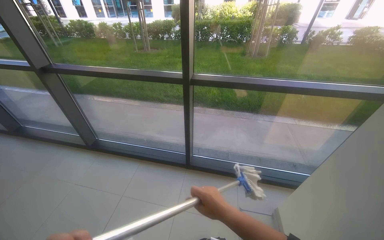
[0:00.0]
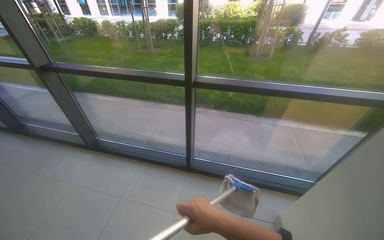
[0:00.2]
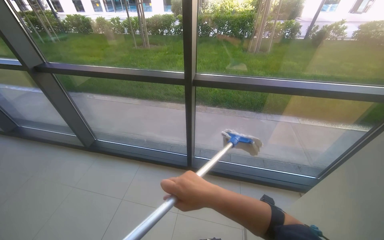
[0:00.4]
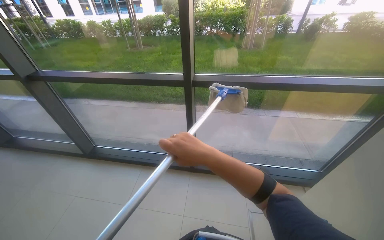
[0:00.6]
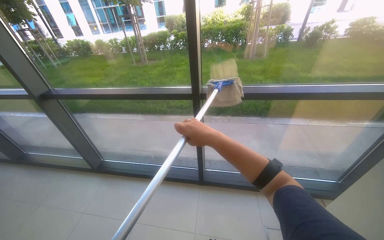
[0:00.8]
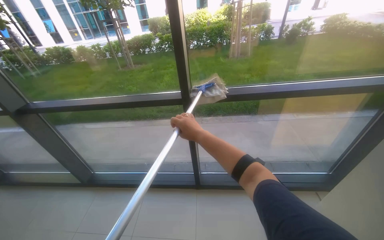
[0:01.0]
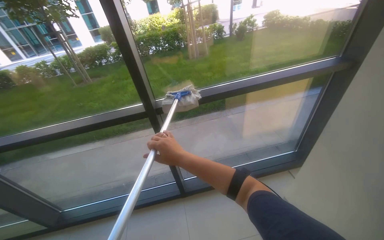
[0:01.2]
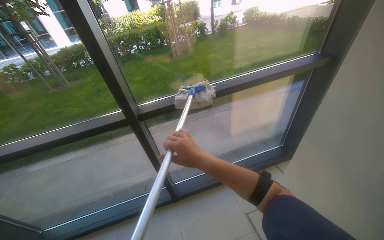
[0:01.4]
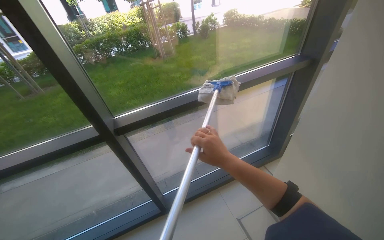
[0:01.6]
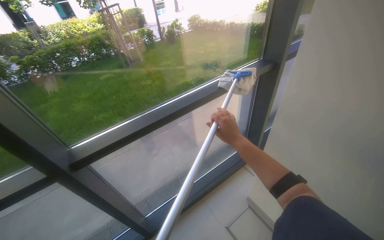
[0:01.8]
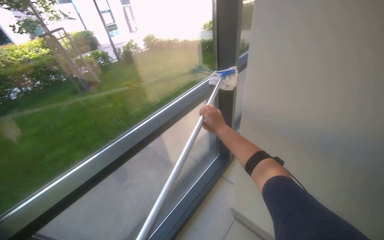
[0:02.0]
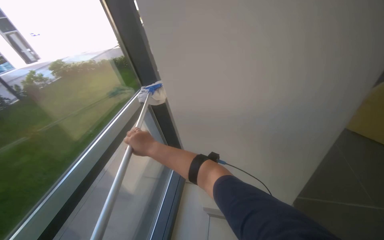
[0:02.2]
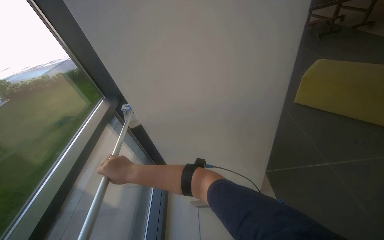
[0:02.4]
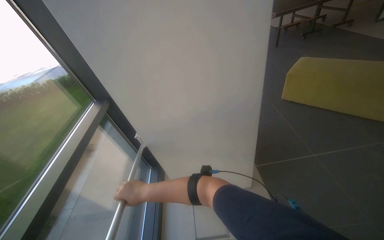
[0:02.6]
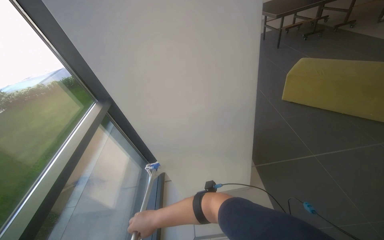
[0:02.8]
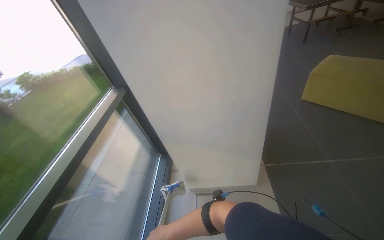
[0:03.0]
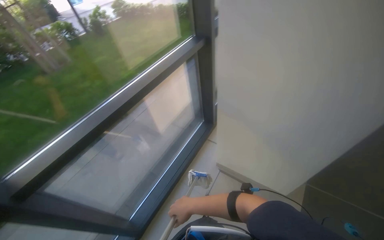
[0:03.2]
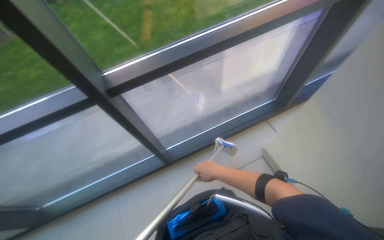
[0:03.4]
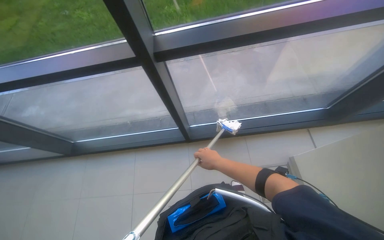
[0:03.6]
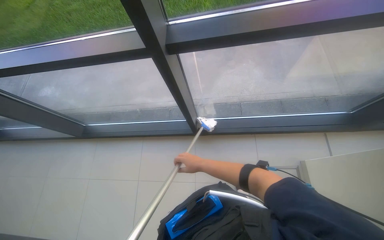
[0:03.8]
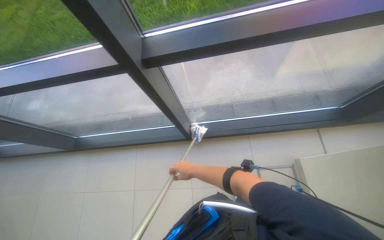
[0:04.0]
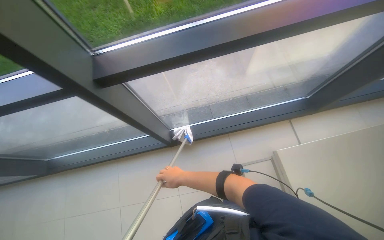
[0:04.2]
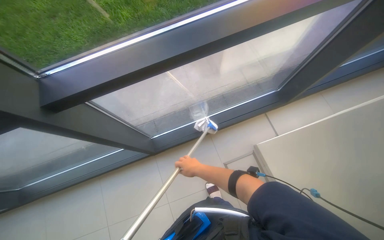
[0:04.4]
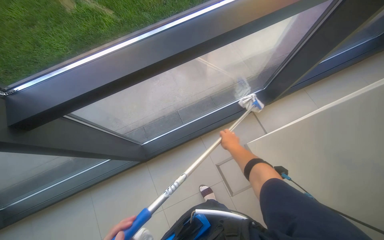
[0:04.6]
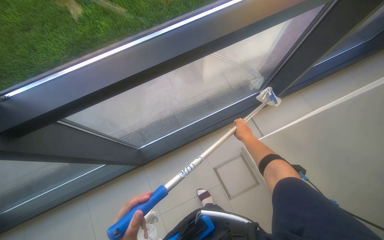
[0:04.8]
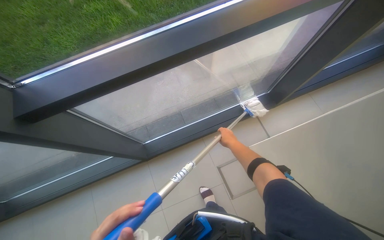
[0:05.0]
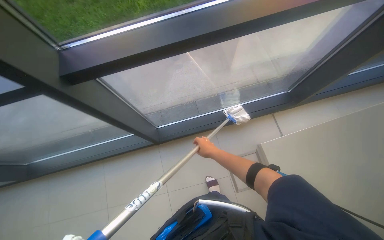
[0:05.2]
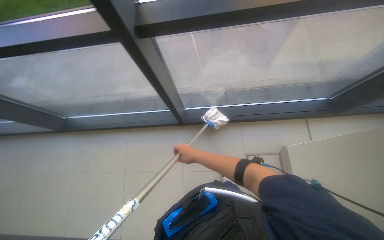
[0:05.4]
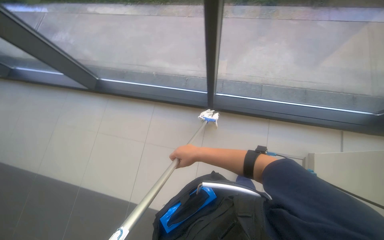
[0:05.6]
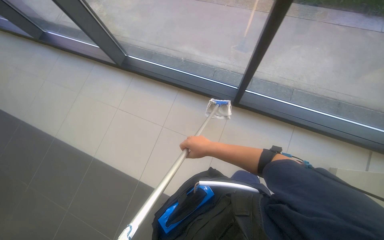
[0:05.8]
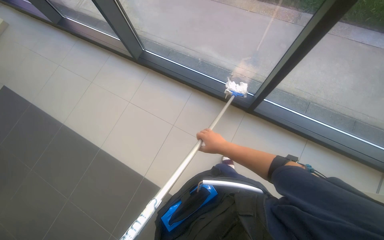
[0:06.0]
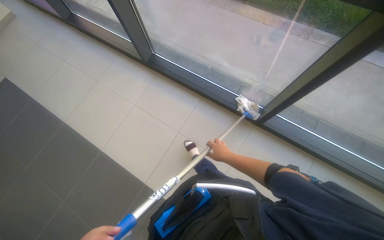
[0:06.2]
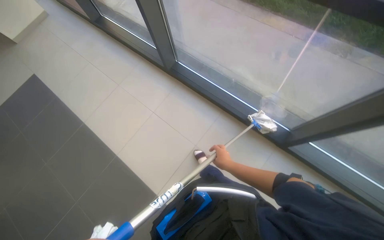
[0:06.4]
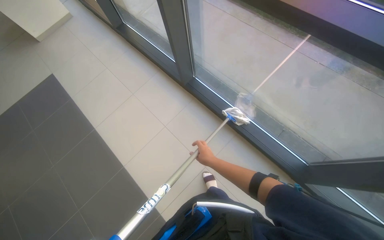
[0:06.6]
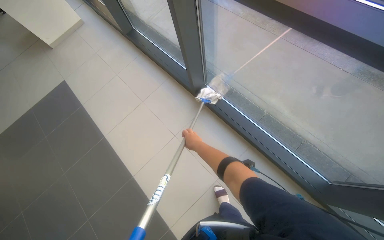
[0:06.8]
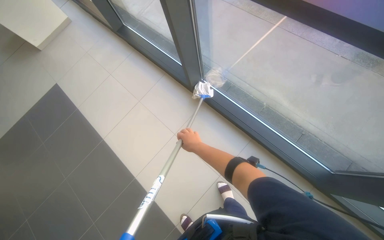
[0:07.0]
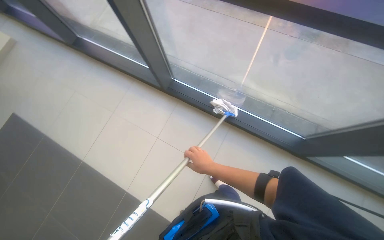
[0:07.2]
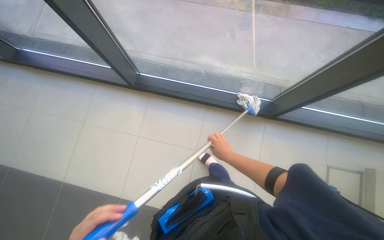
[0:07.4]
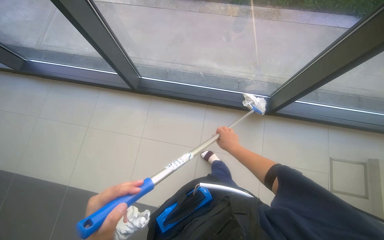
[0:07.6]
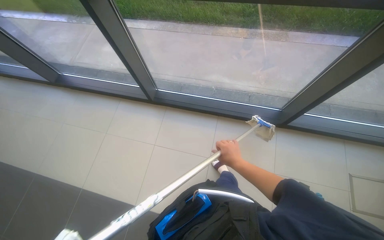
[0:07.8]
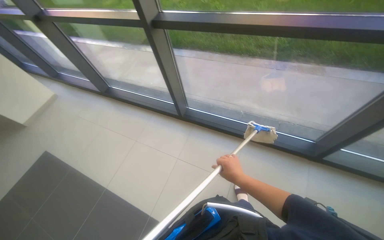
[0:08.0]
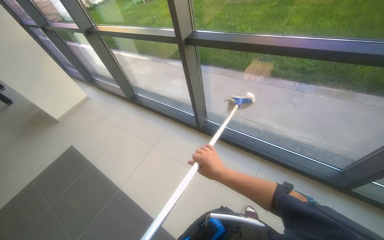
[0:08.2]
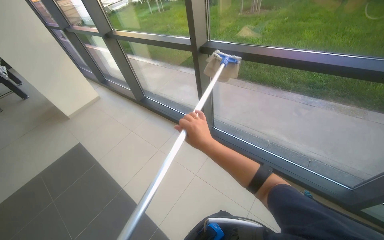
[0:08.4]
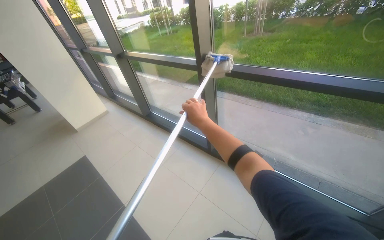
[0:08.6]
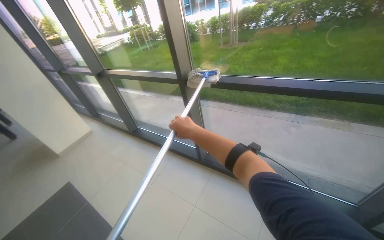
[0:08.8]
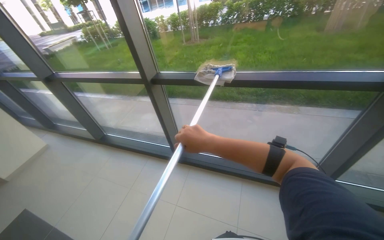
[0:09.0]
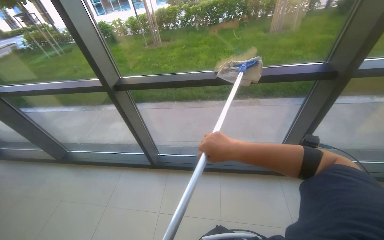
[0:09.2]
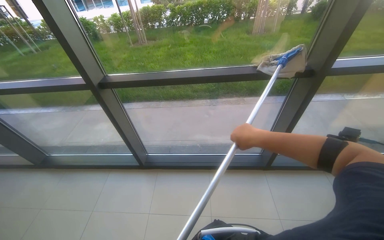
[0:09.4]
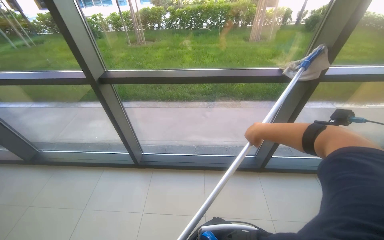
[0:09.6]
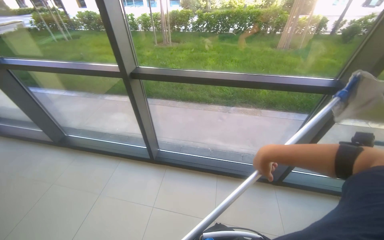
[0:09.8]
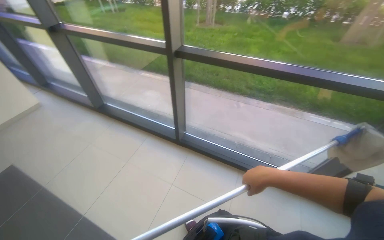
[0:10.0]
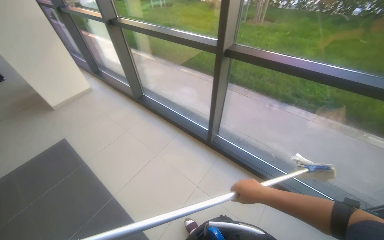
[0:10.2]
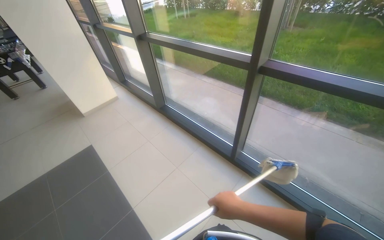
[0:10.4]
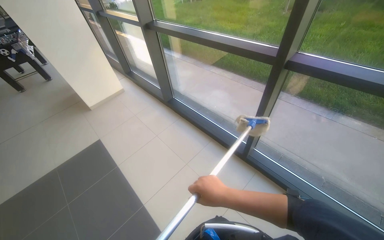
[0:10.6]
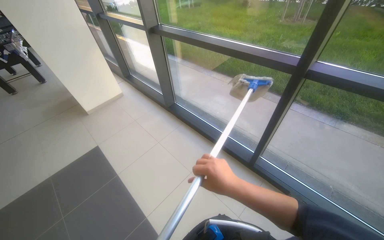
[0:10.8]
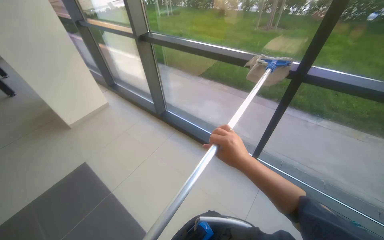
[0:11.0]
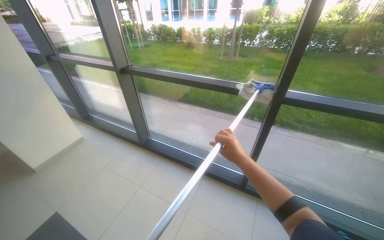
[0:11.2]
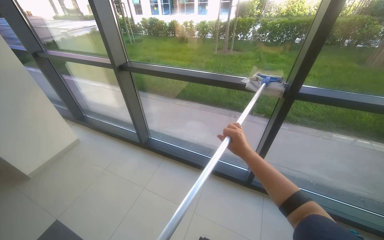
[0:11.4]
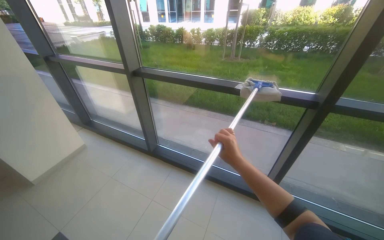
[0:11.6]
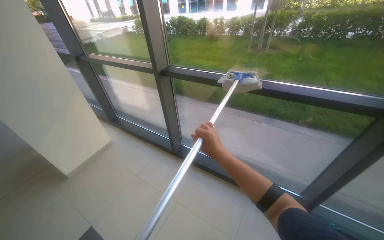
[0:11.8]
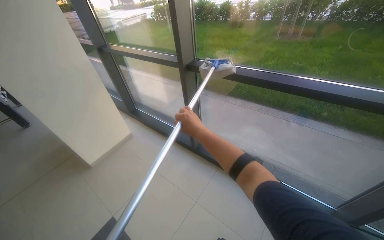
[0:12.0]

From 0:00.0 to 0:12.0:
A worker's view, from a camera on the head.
Job: cleaning windows.
The whole recording: Cleaning glass windows with mop. The worker cleans the large glass windows using a mop with a cloth.
From 0:00.0 to 0:01.6: The wearer looks about 35 degrees further to the right.
From 0:01.6 to 0:03.0: The head turns to the right by approximately 65 degrees.
From 0:09.0 to 0:10.4: The wearer looks some 25 degrees further to the left.
From 0:10.4 to 0:12.0: The wearer moves about 1 m.

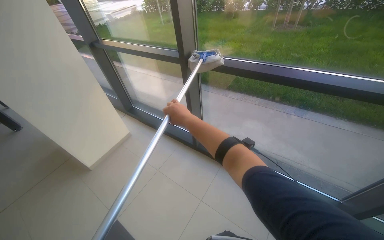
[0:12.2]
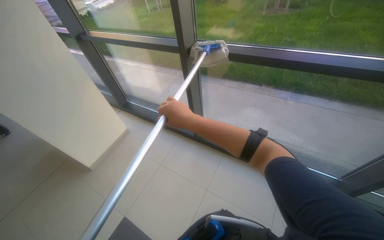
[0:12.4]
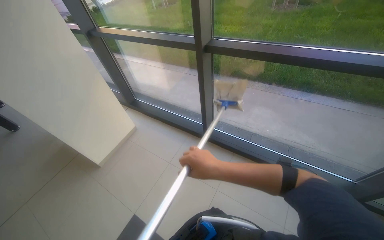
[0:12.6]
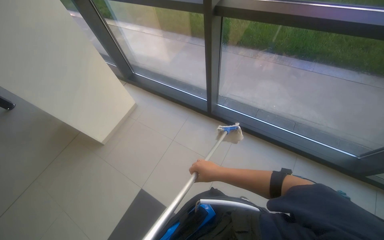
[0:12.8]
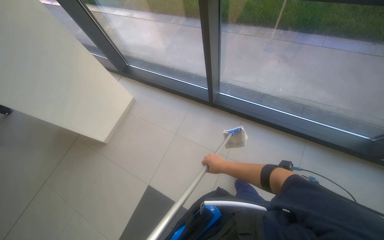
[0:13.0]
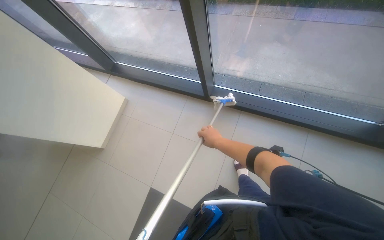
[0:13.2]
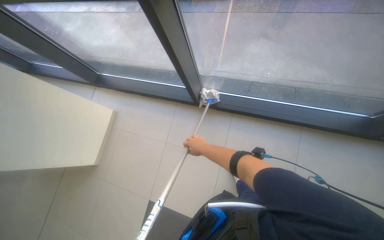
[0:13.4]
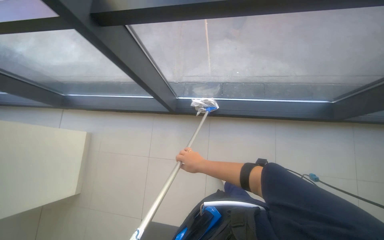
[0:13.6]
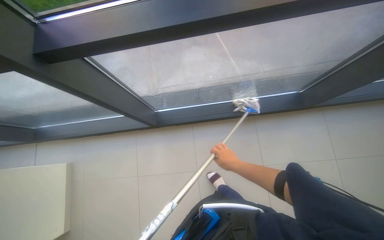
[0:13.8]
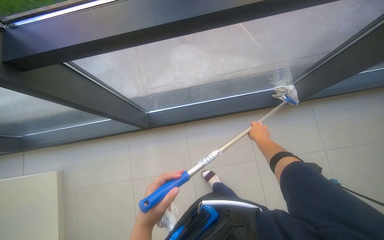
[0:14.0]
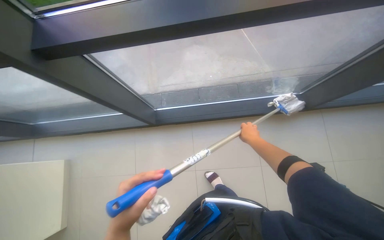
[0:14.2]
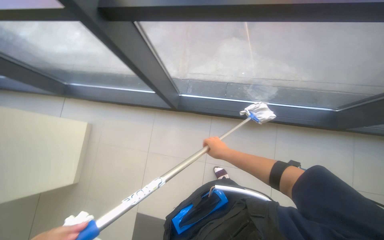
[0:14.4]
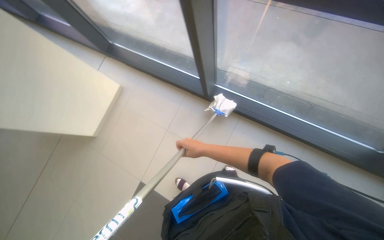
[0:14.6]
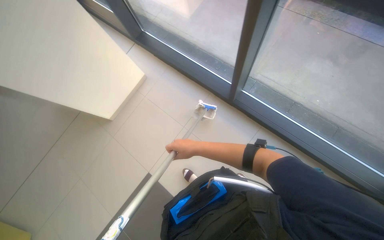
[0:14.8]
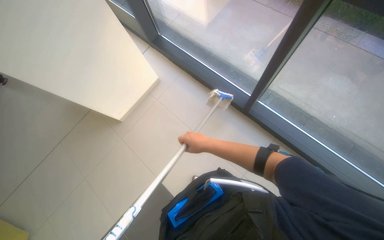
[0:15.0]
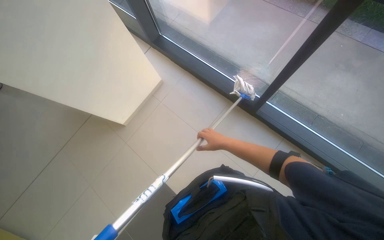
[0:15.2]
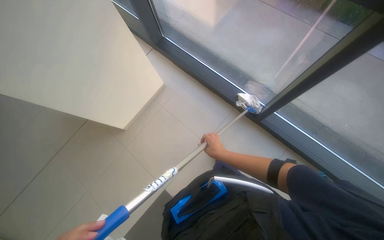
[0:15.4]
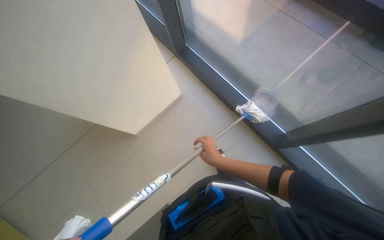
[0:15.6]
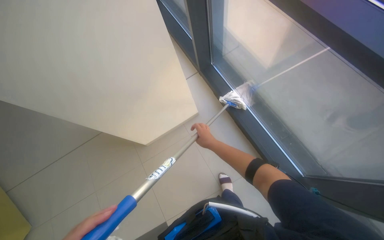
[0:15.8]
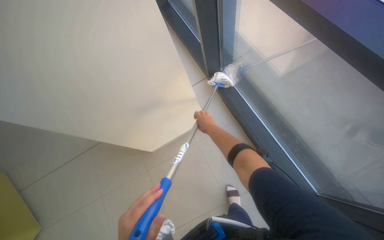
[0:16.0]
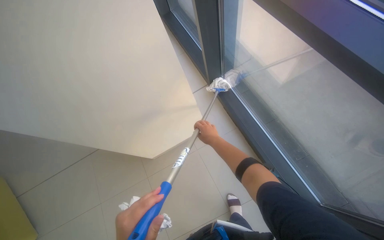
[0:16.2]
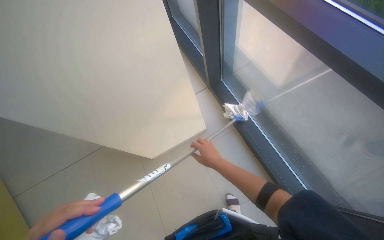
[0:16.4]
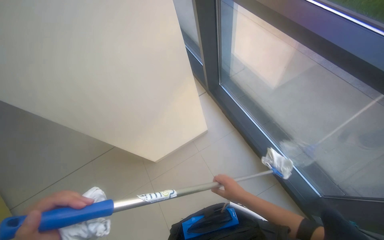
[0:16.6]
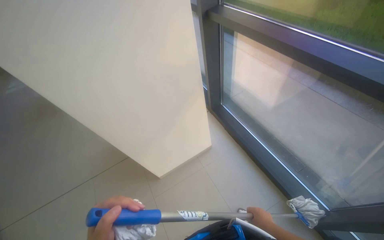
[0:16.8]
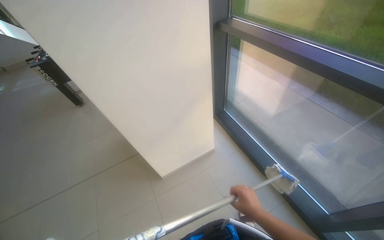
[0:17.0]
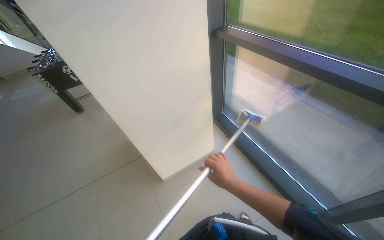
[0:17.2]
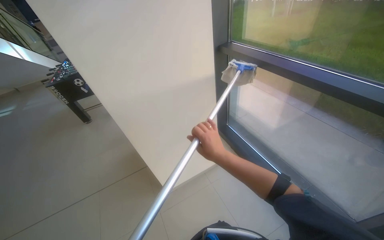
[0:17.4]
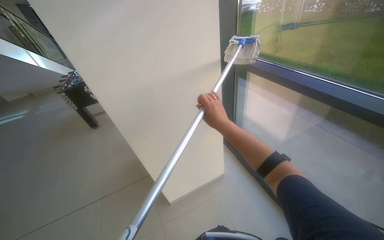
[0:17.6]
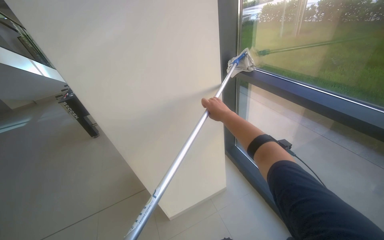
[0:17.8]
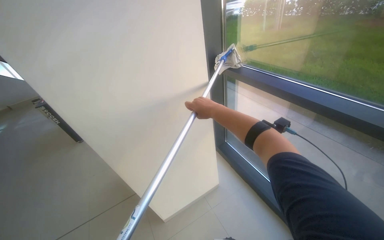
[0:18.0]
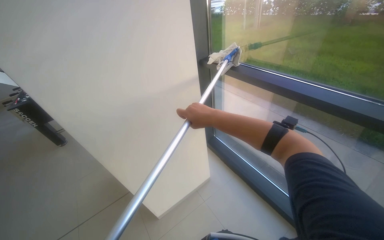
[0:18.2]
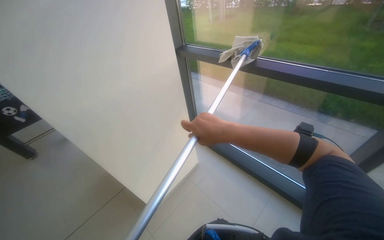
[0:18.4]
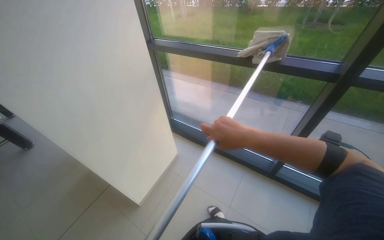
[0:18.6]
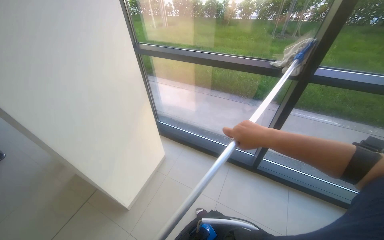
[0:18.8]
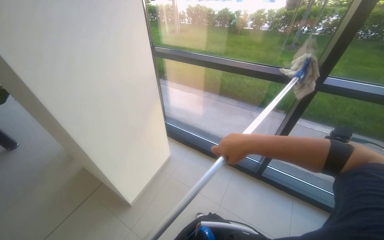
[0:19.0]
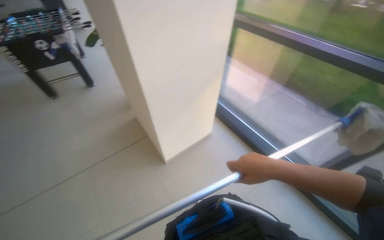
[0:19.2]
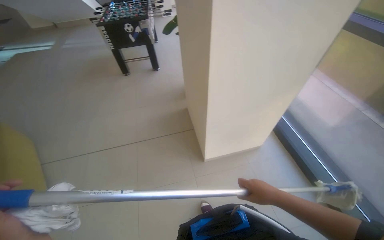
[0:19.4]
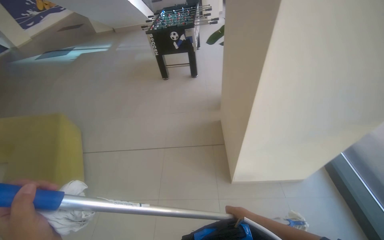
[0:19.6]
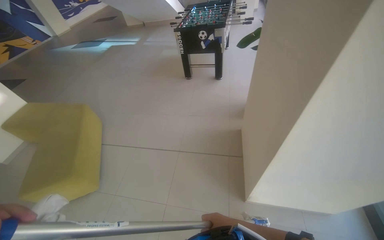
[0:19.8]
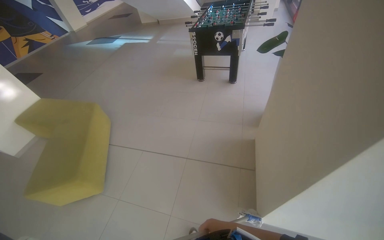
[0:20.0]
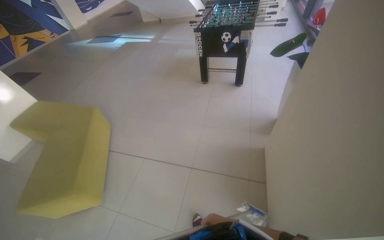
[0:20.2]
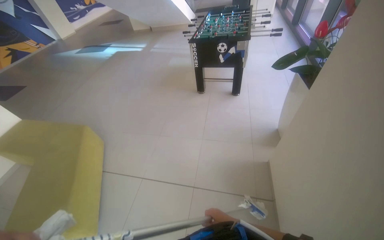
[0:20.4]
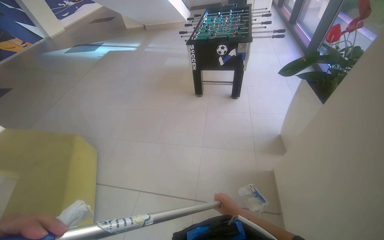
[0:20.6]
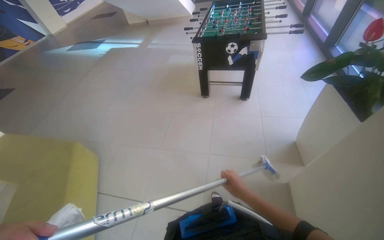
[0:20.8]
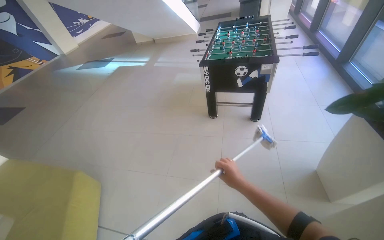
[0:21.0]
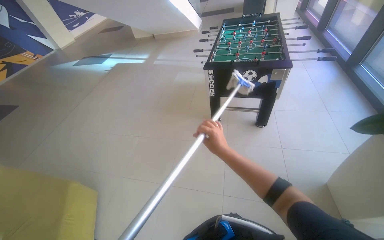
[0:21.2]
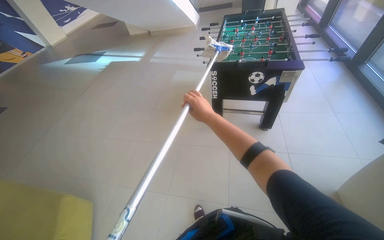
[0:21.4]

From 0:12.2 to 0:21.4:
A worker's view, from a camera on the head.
Job: cleaning windows.
The whole recording: Cleaning glass windows with mop. The worker cleans the large glass windows using a mop with a cloth.
From 0:12.2 to 0:13.8: The camera is carried approximately 50 cm. The wearer looks about 20 degrees further downward. The scene rotates counterclockwise by about 25 degrees.
From 0:15.2 to 0:16.8: The right hand is displaced down the picture by some 25 cm.
From 0:16.8 to 0:18.4: The wearer looks some 10 degrees further upward. The right hand shifts about 40 cm up the picture and to the left.
From 0:18.4 to 0:19.8: The camera travels about 40 cm. The head turns to the left by approximately 55 degrees.
